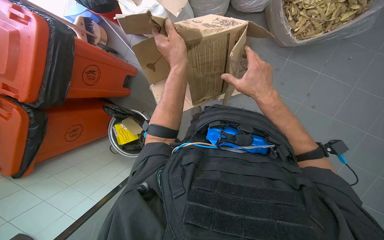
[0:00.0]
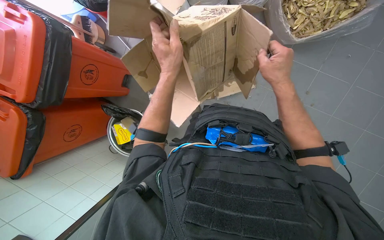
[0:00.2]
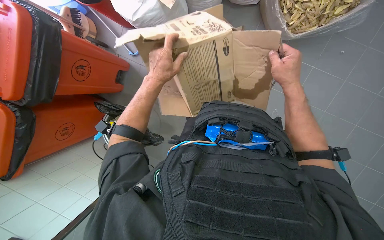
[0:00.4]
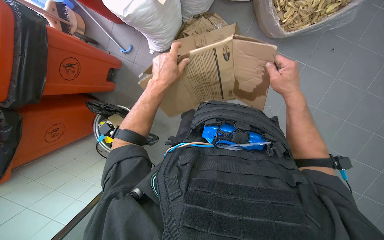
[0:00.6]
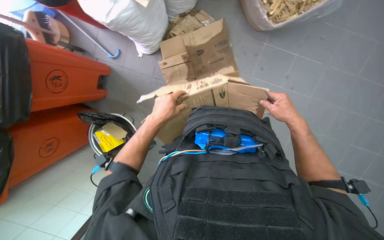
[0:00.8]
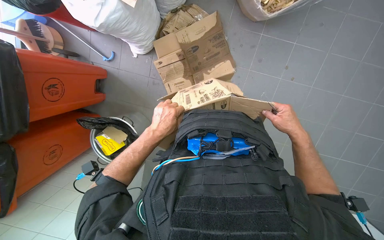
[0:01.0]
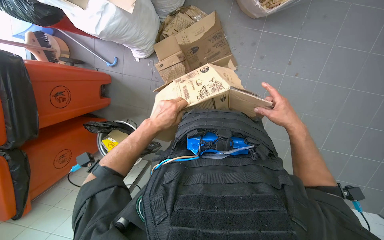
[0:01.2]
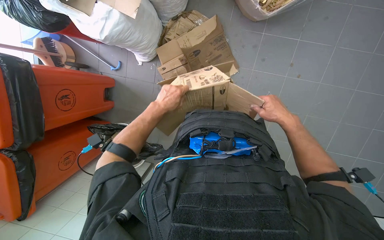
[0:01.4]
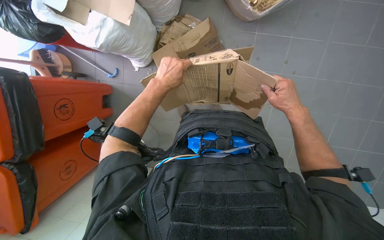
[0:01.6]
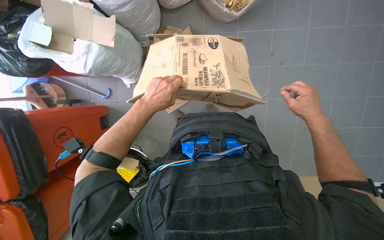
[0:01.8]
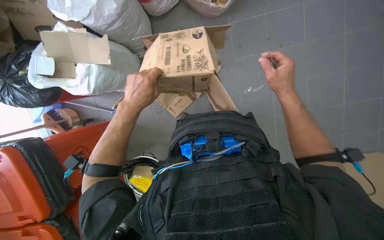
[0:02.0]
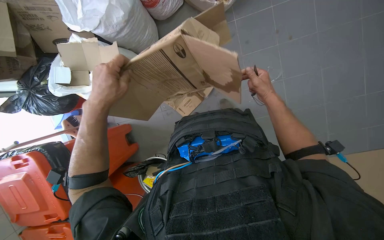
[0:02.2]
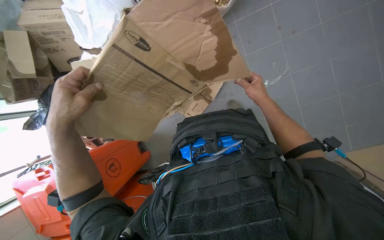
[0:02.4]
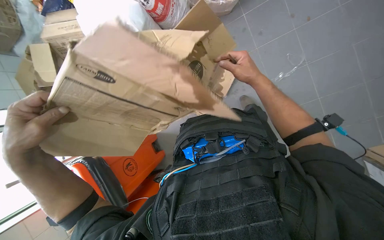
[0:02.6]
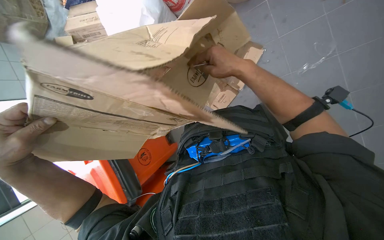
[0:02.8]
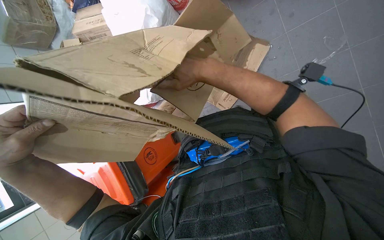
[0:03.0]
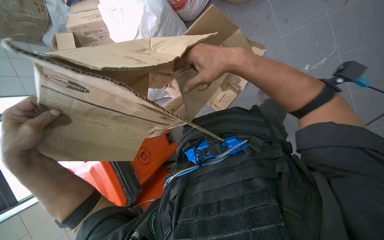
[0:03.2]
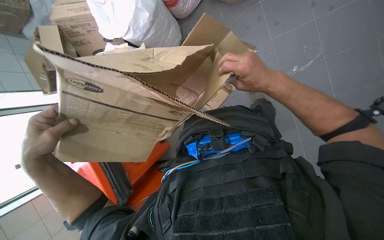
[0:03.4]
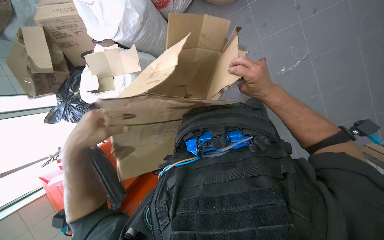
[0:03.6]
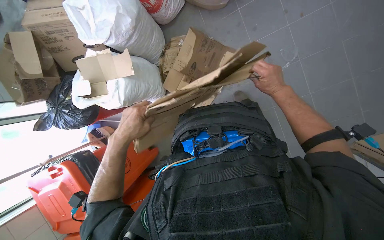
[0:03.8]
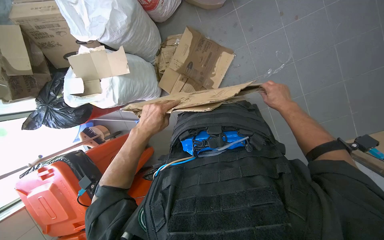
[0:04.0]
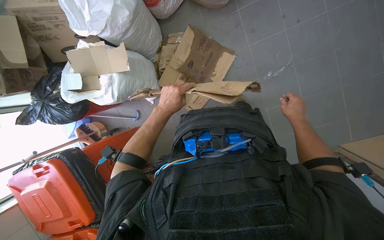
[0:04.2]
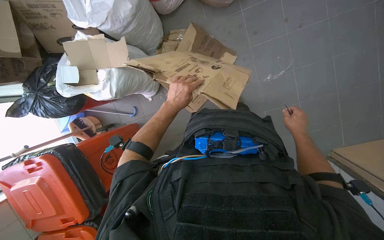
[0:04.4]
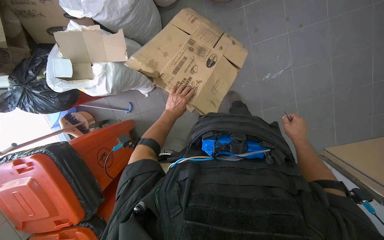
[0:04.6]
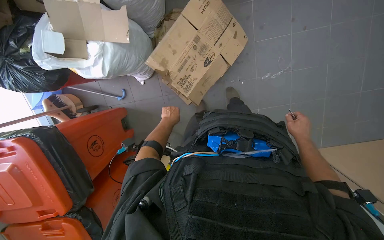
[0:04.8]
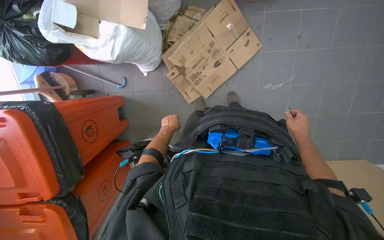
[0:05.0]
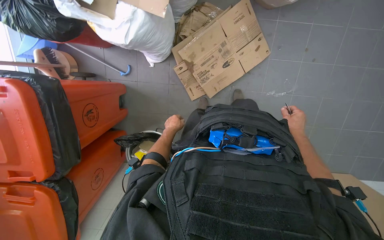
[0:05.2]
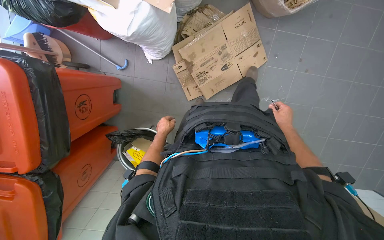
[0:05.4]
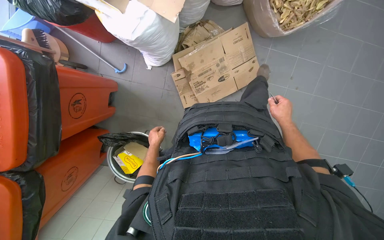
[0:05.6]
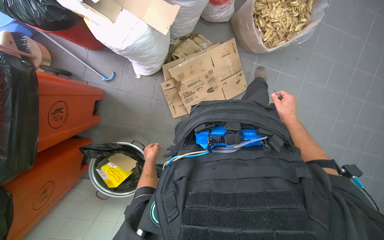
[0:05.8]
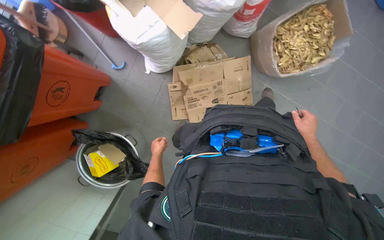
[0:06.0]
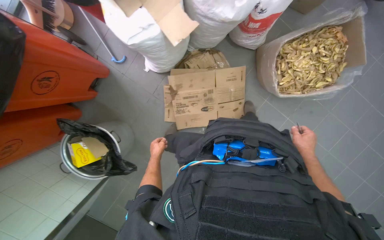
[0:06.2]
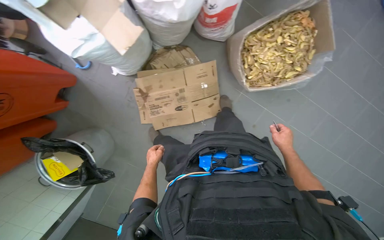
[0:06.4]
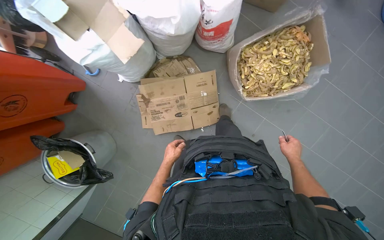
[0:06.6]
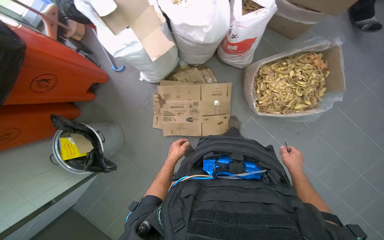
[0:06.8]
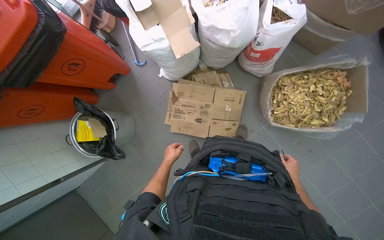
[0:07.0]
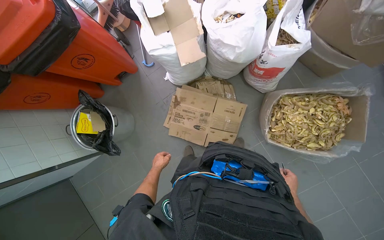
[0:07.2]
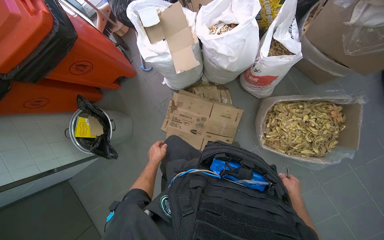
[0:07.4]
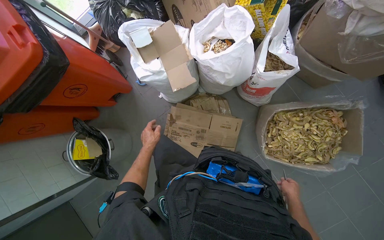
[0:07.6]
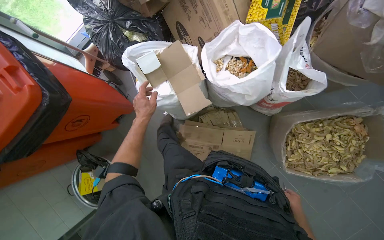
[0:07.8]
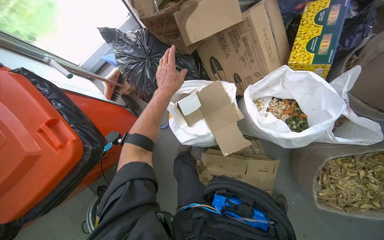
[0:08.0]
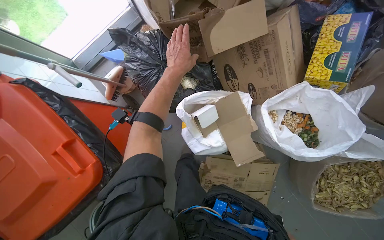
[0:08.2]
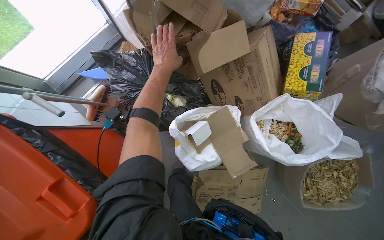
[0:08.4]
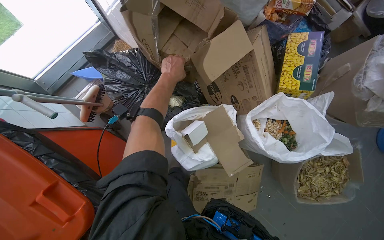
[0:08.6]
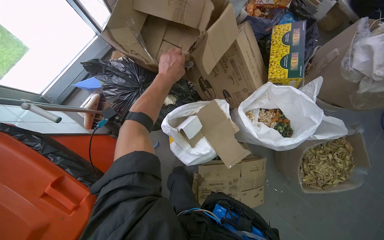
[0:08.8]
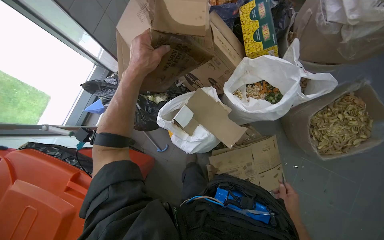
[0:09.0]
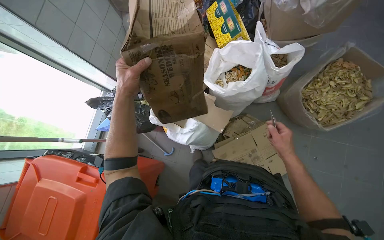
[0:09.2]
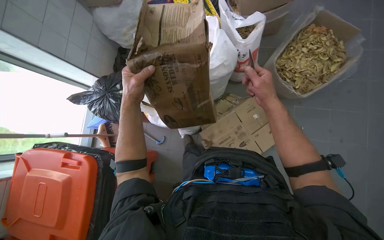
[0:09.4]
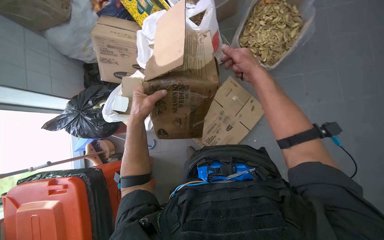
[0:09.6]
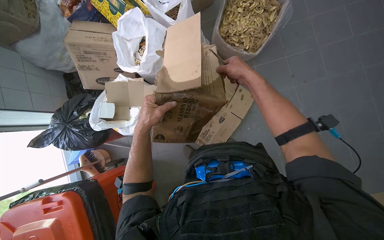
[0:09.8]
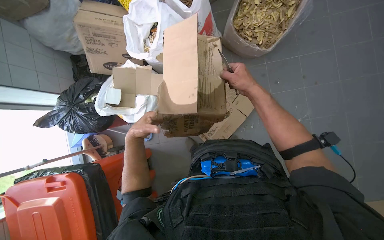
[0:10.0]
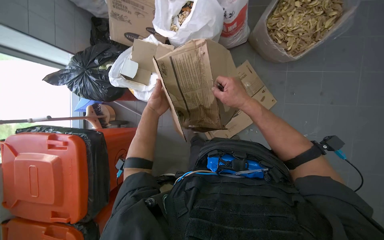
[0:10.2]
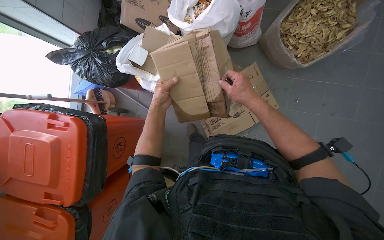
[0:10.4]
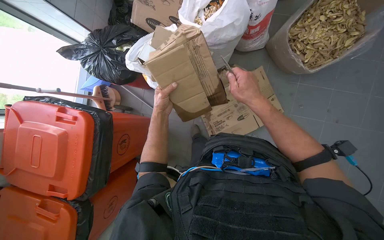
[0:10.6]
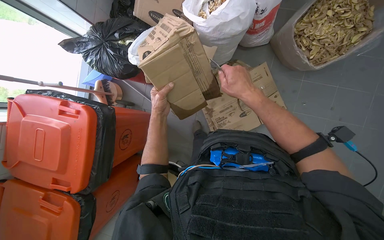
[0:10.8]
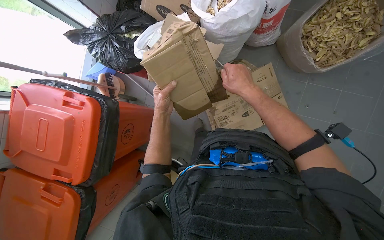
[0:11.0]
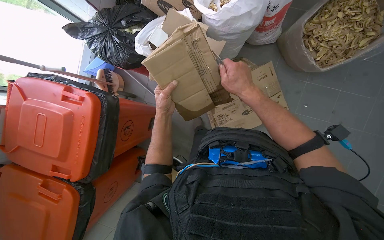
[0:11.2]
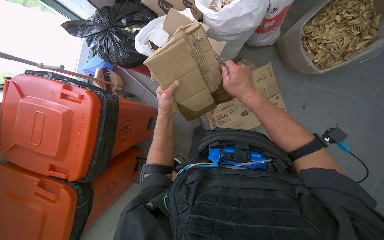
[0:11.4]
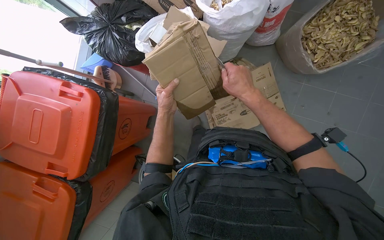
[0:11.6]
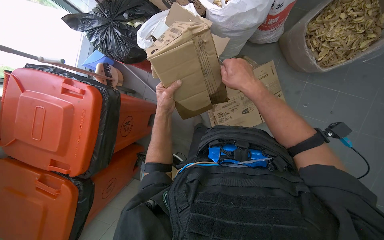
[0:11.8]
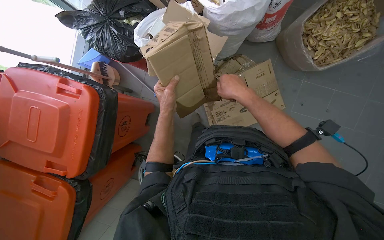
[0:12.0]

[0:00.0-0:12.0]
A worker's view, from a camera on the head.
Job: managing trash.
The whole recording: Breaking down cardboard boxes. The worker uses a knife to cut and flatten cardboard boxes for disposal.
0:00.0 to 0:01.6: The right hand shifts some 20 cm to the right. Meanwhile the left hand travels down the picture and back again, some 15 cm each way.
0:01.6 to 0:03.0: The camera sweeps to the left, by approximately 25 degrees. The scene turns approximately 30 degrees counterclockwise in the picture.
0:03.0 to 0:04.4: The camera sweeps to the right, by some 15 degrees. The right hand is displaced to the right and down the picture by some 40 cm. The left hand moves farther from the camera and to the right, approximately 40 cm.
0:04.4 to 0:06.0: The camera is aimed approximately 25 degrees further to the right. The scene turns approximately 40 degrees clockwise in the picture.
0:06.0 to 0:07.6: The camera travels roughly 40 cm. The wearer looks some 30 degrees further to the left.
0:07.6 to 0:09.0: The camera is carried roughly 50 cm. The scene rotates counterclockwise by about 30 degrees.
0:09.0 to 0:10.4: The head travels roughly 40 cm.

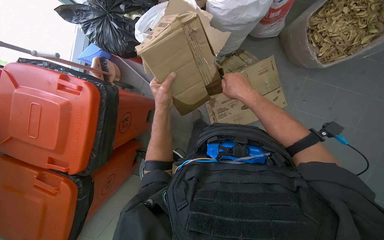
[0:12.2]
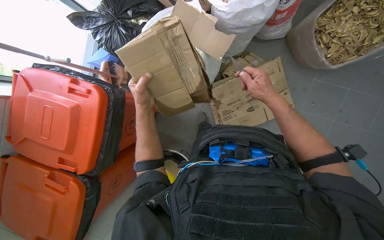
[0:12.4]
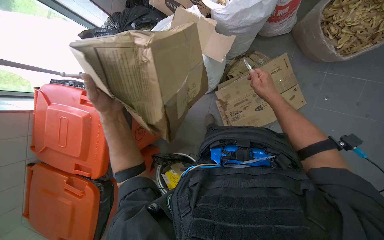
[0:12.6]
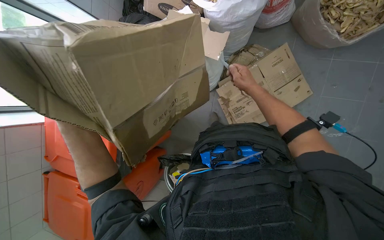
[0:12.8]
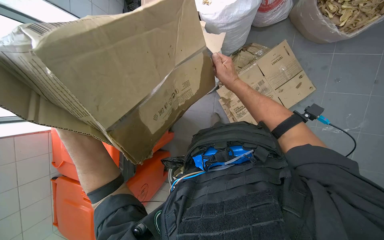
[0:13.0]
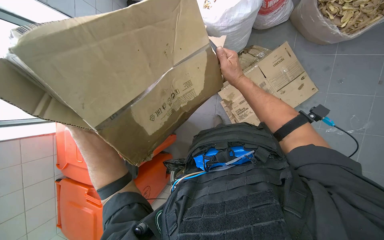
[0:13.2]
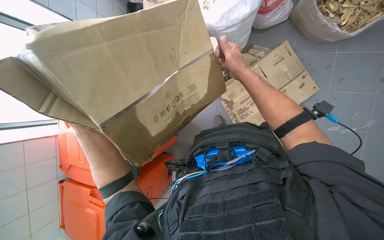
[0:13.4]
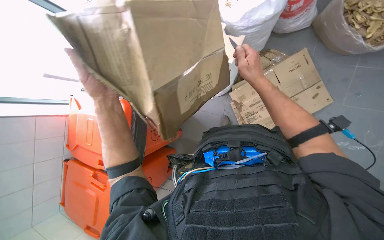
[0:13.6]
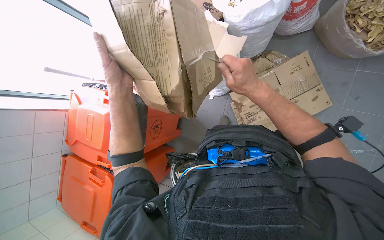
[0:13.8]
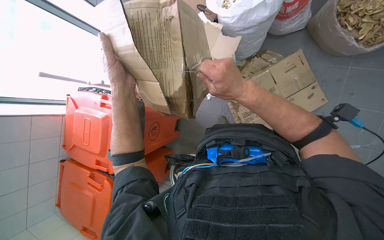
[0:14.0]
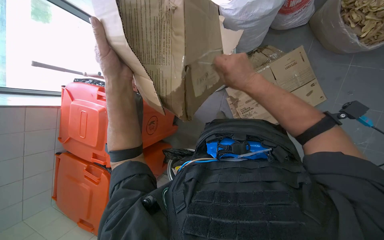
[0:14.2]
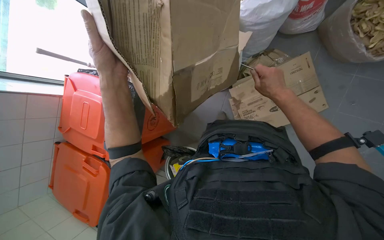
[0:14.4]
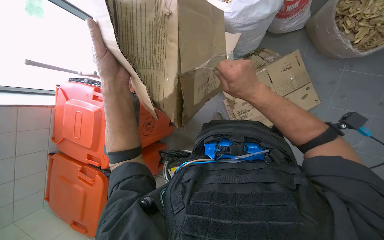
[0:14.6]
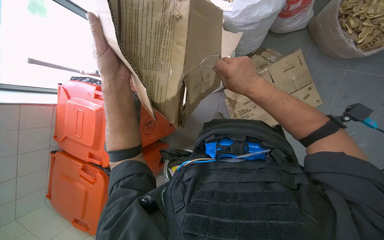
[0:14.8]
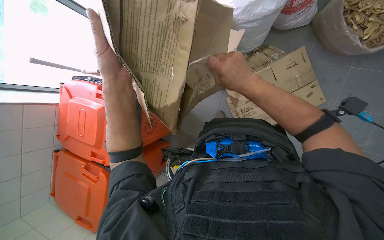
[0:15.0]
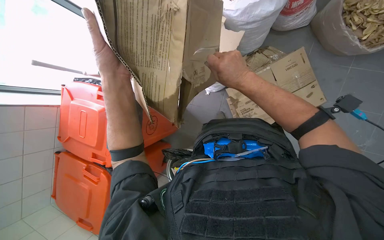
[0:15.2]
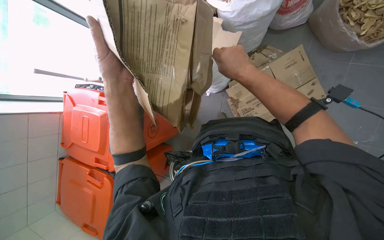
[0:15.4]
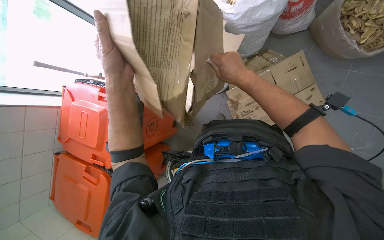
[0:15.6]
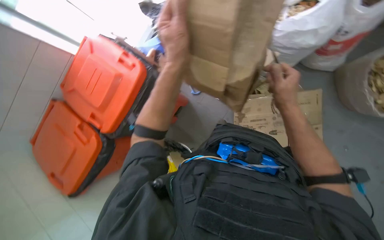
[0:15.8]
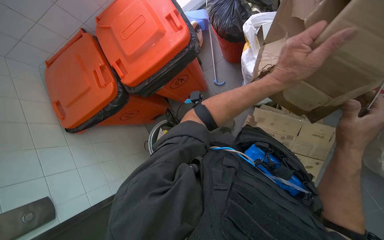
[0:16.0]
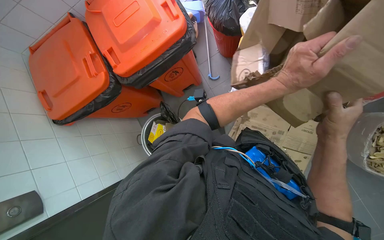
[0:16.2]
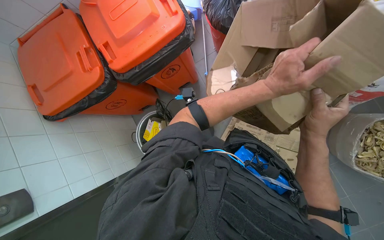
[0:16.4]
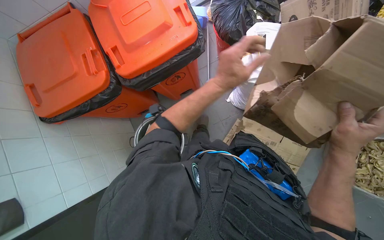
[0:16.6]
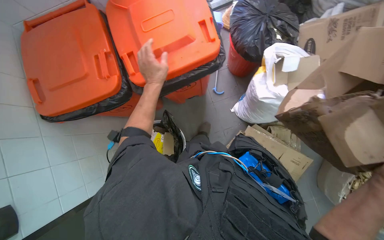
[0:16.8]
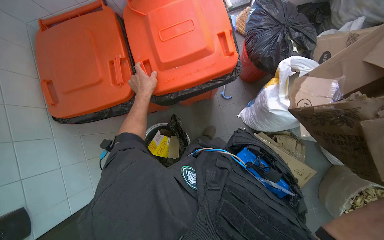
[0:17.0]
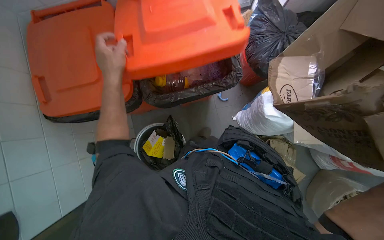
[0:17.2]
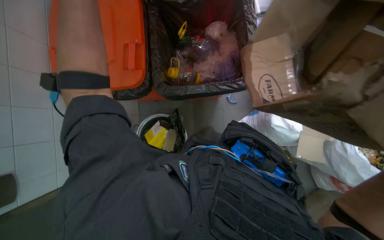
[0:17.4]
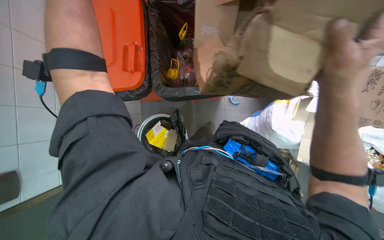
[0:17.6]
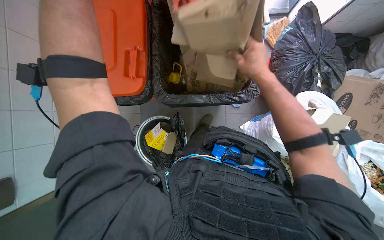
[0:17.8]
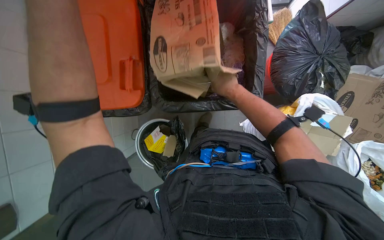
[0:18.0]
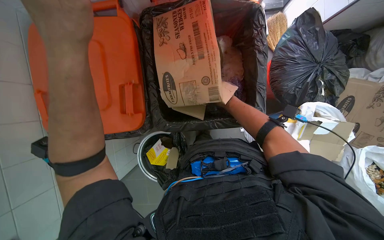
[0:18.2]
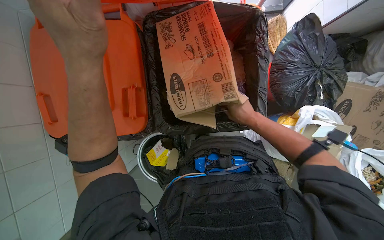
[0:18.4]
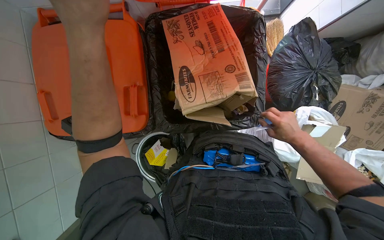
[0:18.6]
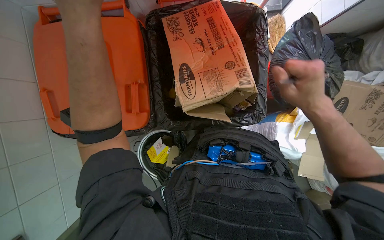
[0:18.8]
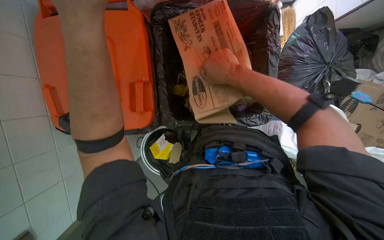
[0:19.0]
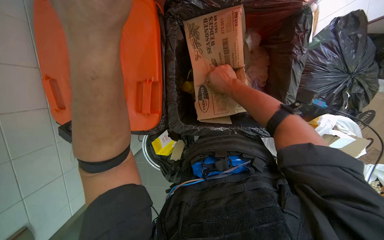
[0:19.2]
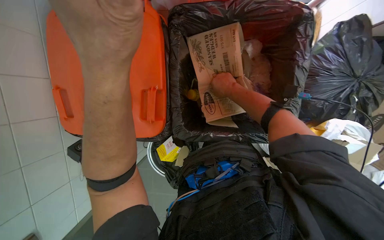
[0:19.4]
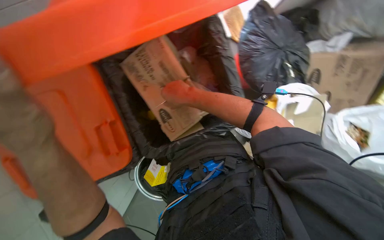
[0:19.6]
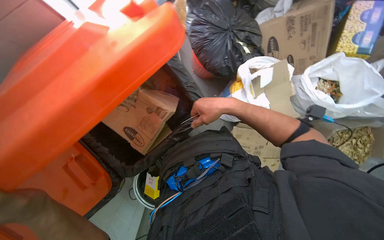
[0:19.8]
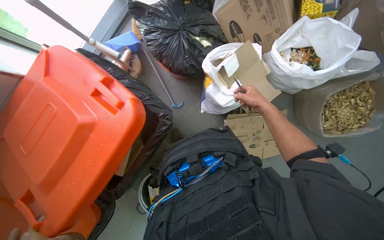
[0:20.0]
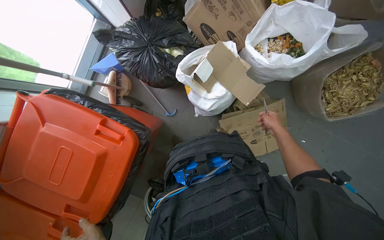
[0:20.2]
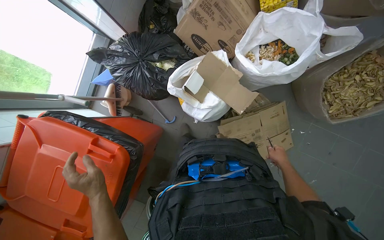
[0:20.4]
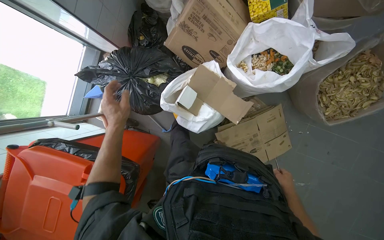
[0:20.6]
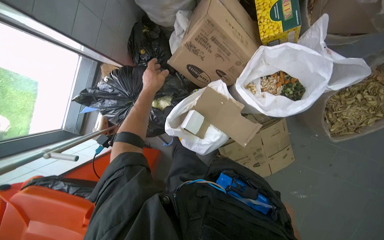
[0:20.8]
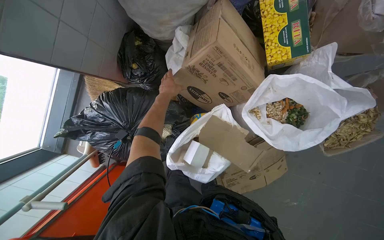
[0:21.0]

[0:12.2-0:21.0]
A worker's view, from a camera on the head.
Job: managing trash.
The whole recording: Breaking down cardboard boxes. The worker uses a knife to cut and flatten cardboard boxes for disposal.
0:12.2 to 0:13.6: The camera sweeps to the left, by some 15 degrees. The right hand goes to the right and returns, some 10 cm each way.
0:13.6 to 0:15.2: The right hand goes left and right, some 15 cm each way, reversing 2 times.
0:15.2 to 0:16.6: Everything in view rotates approximately 50 degrees clockwise.
0:16.6 to 0:18.0: The camera is carried some 40 cm.
0:19.6 to 0:21.0: The camera travels about 80 cm. The scene rotates counterclockwise by roughly 50 degrees.
